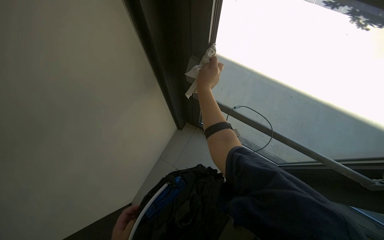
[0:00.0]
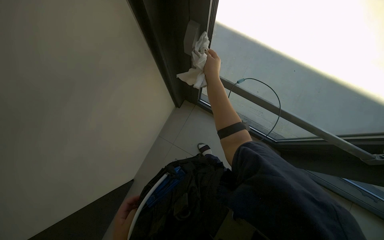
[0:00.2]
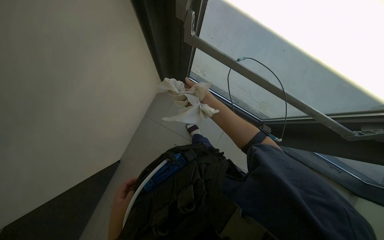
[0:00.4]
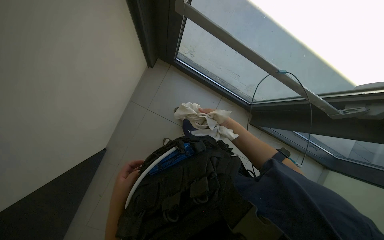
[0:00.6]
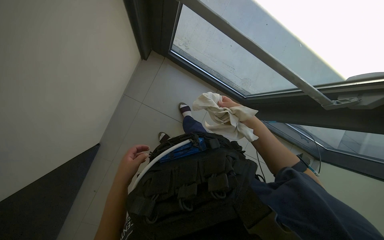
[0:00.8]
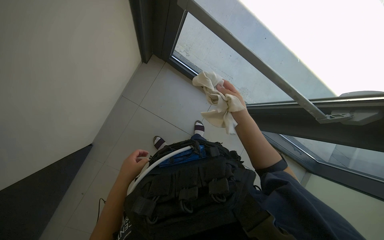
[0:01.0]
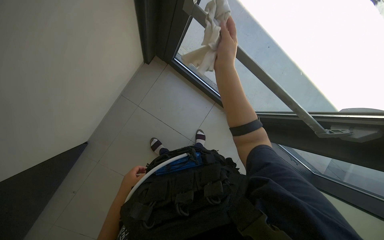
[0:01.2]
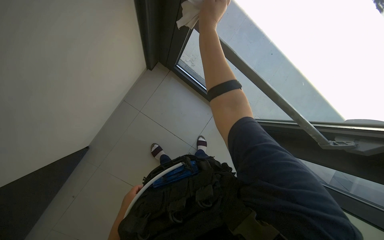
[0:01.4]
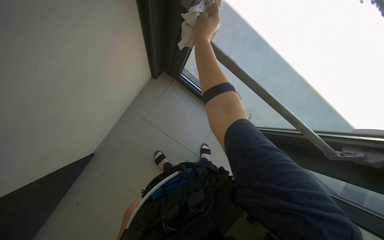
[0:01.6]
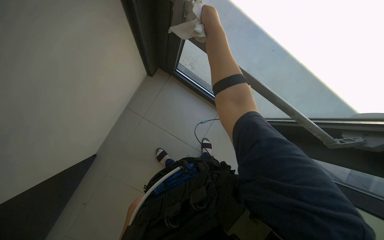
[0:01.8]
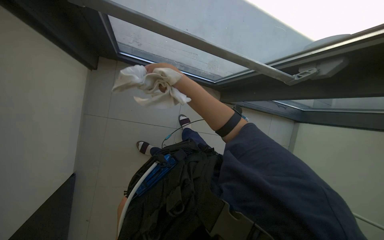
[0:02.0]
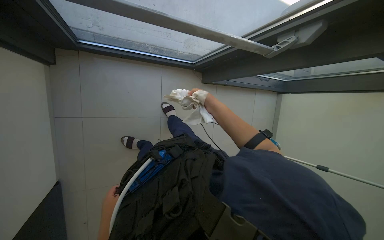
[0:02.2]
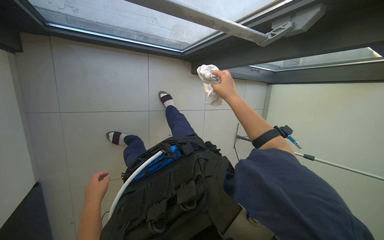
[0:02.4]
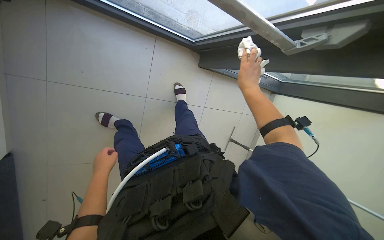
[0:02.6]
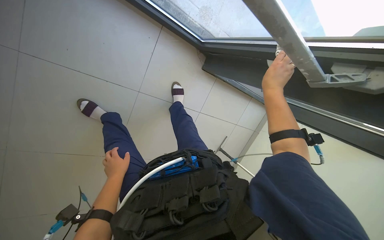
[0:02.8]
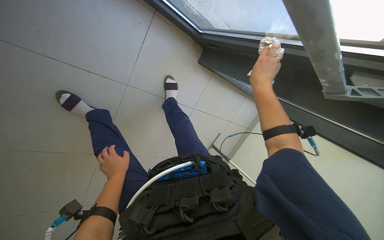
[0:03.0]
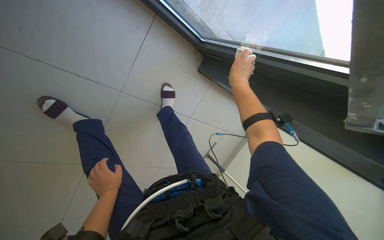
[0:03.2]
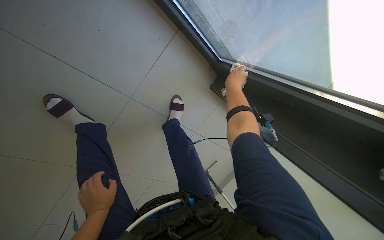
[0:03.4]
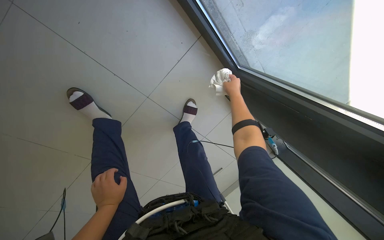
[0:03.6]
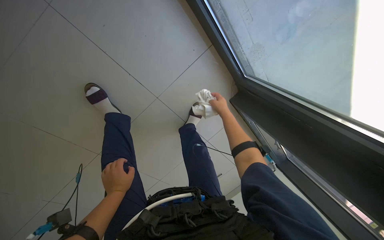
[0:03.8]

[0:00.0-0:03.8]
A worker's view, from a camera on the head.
Job: cleaning windows.
The whole recording: Wiping glass frames with cloth. The worker wipes the glass frames with a cloth.
0:00.0 to 0:01.2: The view tips downward by roughly 25 degrees.
0:01.2 to 0:02.6: The wearer's head swings some 30 degrees to the right. The view tips downward by roughly 20 degrees.
0:02.6 to 0:03.8: The scene turns some 35 degrees clockwise in the picture. The right hand is displaced farther from the camera and to the left by roughly 35 cm.

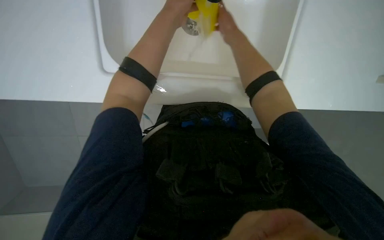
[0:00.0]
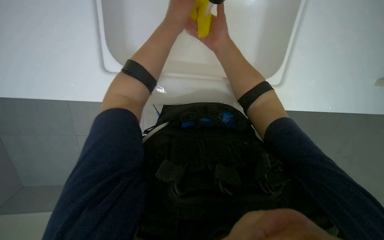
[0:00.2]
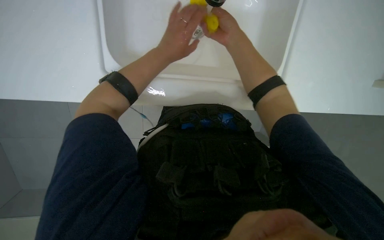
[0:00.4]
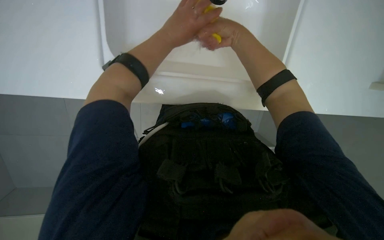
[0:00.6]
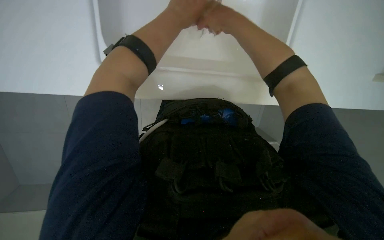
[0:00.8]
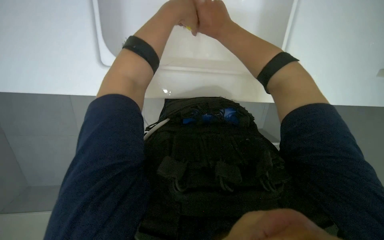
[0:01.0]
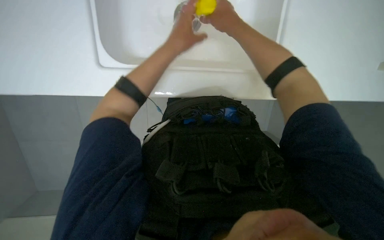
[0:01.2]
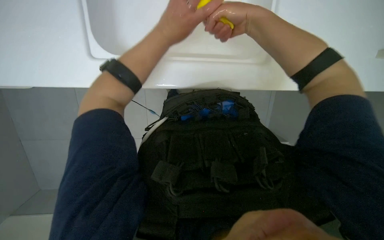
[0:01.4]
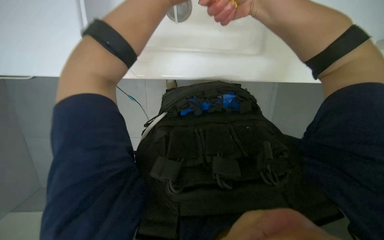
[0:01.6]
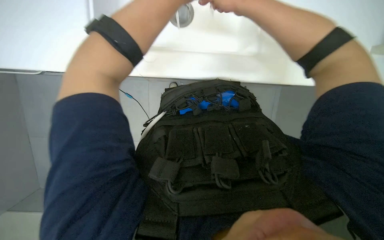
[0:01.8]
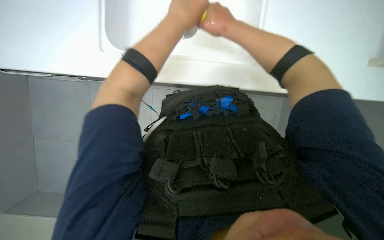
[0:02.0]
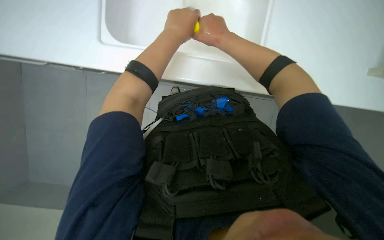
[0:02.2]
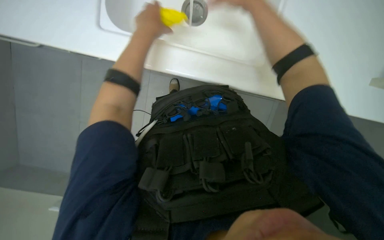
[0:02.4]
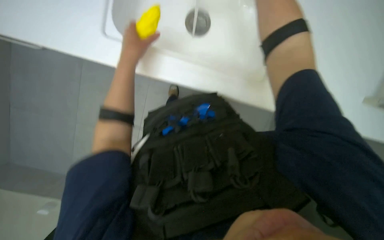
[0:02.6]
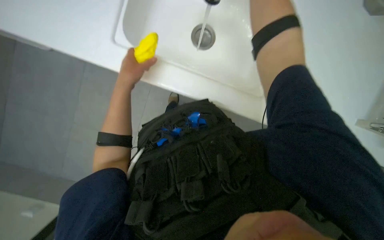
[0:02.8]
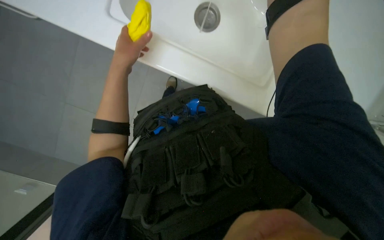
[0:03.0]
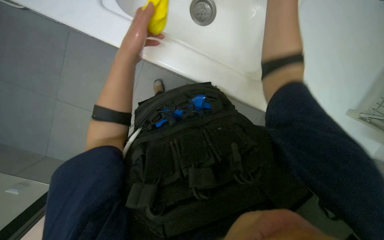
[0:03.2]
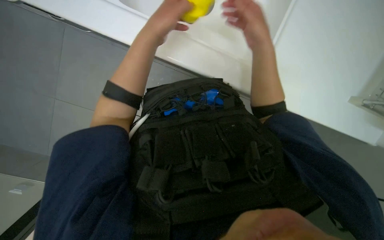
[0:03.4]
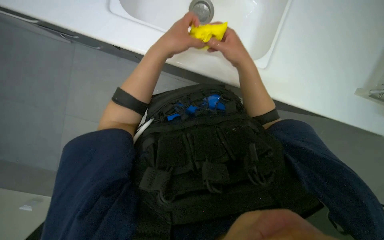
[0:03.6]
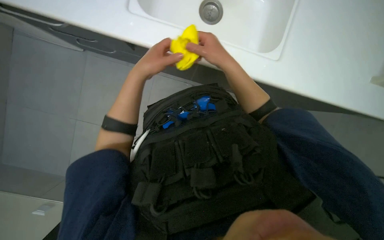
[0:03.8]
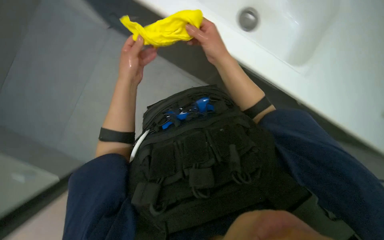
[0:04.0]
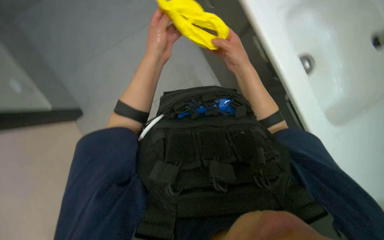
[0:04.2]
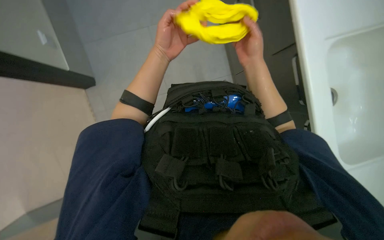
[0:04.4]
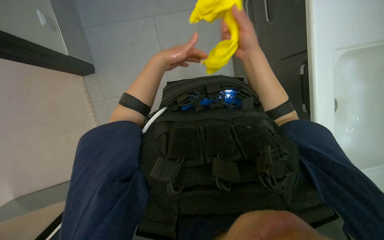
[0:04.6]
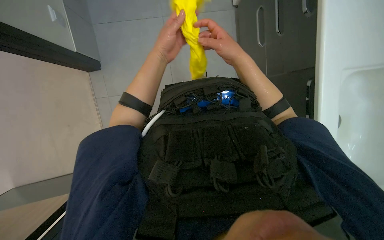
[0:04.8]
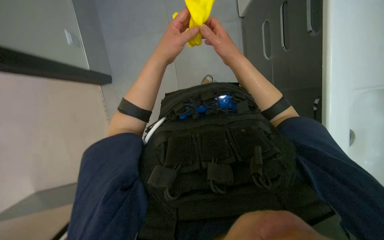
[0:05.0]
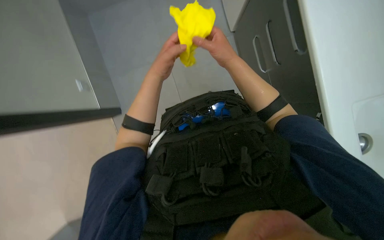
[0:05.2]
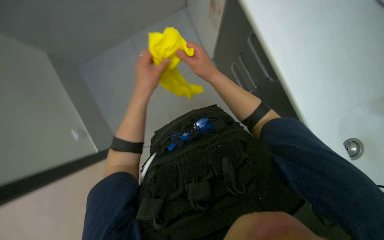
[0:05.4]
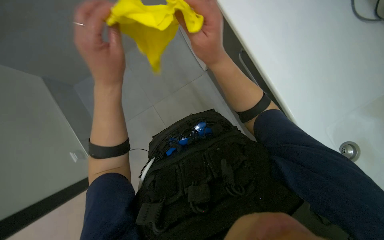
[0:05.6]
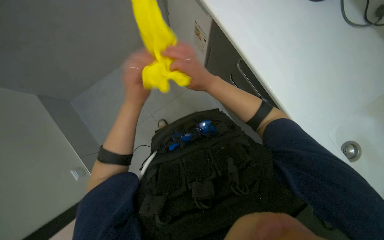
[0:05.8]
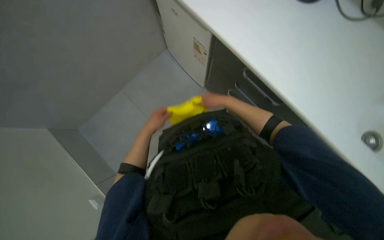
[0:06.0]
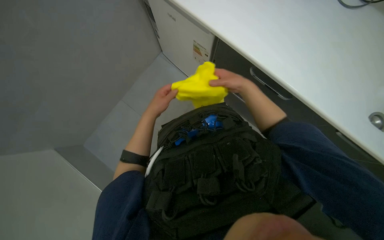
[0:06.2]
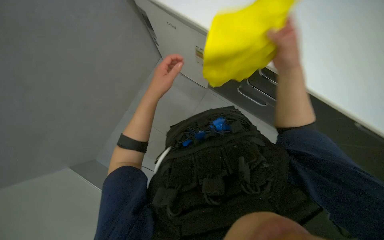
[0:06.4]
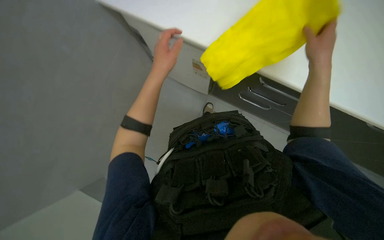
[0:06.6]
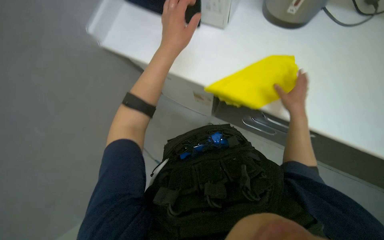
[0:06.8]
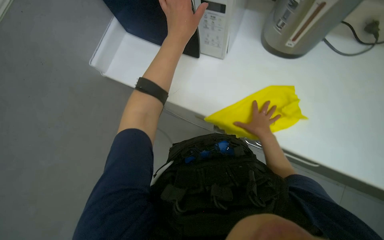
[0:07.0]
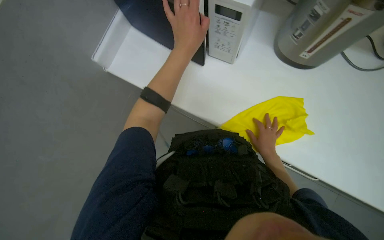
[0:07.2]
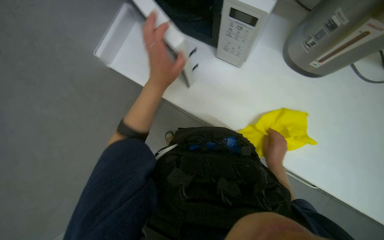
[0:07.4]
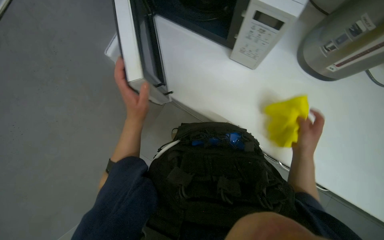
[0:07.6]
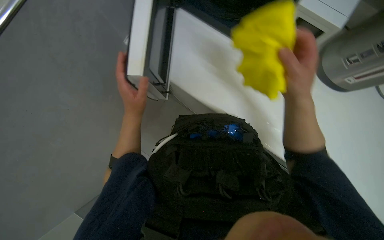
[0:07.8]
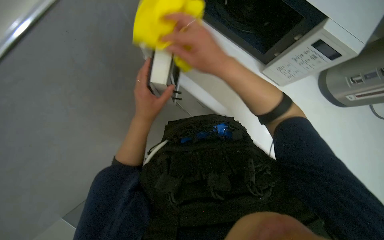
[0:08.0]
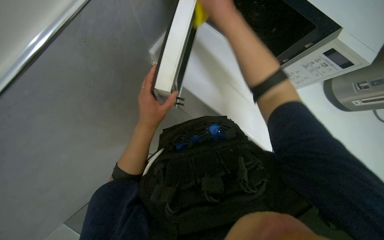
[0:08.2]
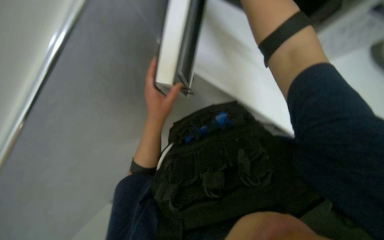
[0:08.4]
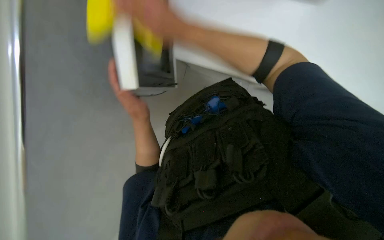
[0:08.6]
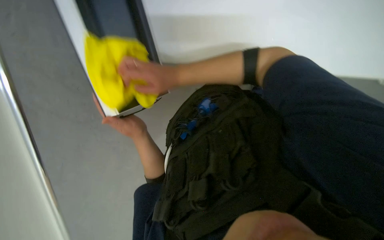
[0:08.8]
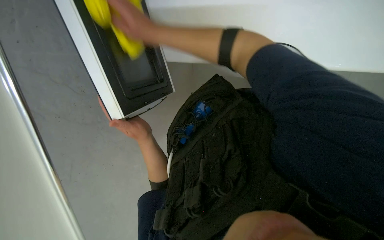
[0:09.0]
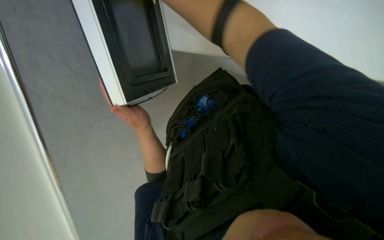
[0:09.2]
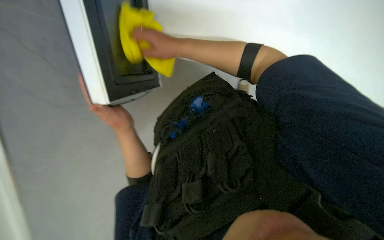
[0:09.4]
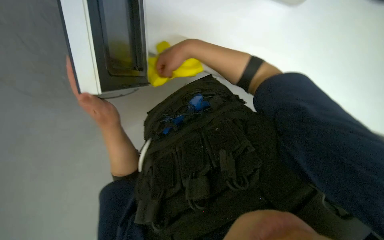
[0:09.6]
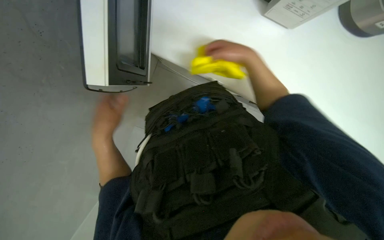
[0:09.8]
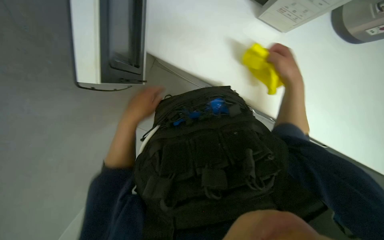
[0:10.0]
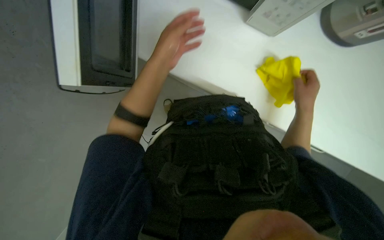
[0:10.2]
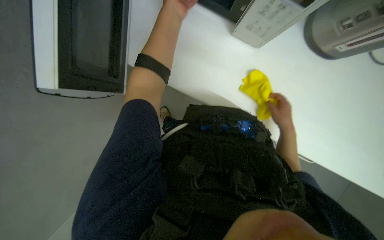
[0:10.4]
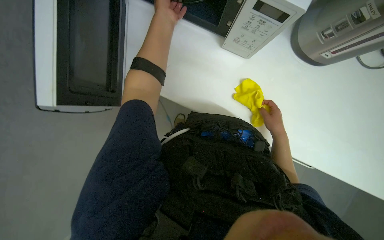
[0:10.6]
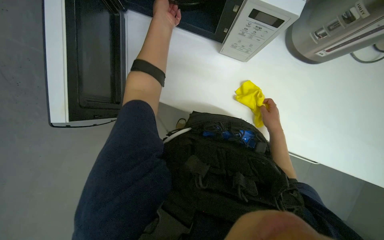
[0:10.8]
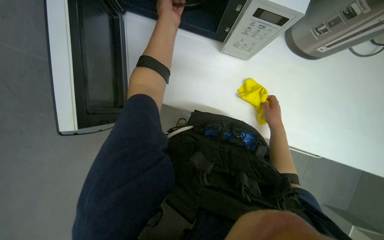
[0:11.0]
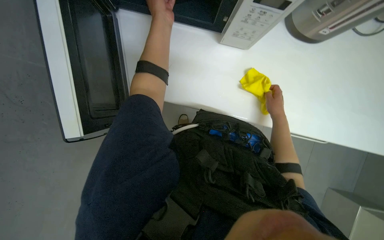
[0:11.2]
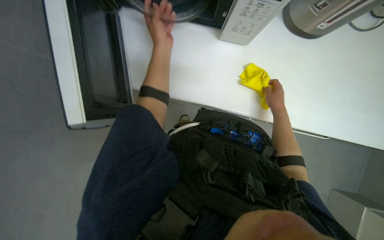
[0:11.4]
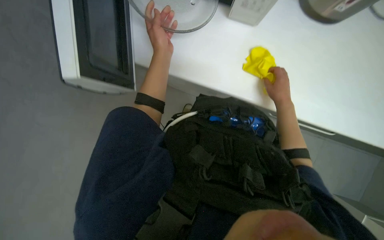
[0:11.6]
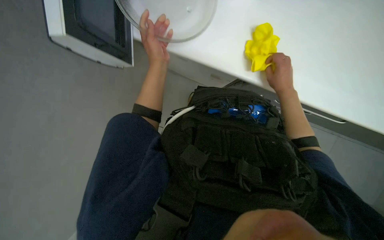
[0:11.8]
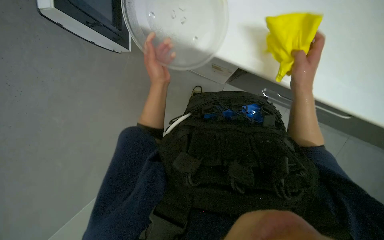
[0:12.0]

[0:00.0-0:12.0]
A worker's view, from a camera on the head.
Job: cleaning kitchen.
The whole recording: Cleaning kitchen microwave and countertop. The worker cleans the microwave, including the turntable, and the surrounding countertop with a yellow cloth.
0:03.0 to 0:04.4: The scene turns roughly 25 degrees clockwise in the picture.
0:04.4 to 0:06.0: The wearer looks approximately 15 degrees further upward. The left hand swings nearer and farther, approximately 25 cm each way, with 2 reversals.
0:06.0 to 0:07.6: The view tilts some 15 degrees upward. Everything in view rotates roughly 30 degrees clockwise. The left hand is displaced nearer to the camera by roughly 15 cm, and moves about 25 cm up the picture and comes back. Meanwhile the right hand travels to the right and nearer to the camera by about 20 cm.
0:09.0 to 0:10.4: The scene turns roughly 55 degrees clockwise in the picture.
0:10.4 to 0:12.0: The right hand goes some 20 cm nearer to the camera, up the picture and to the left. The left hand travels down the picture by approximately 15 cm.

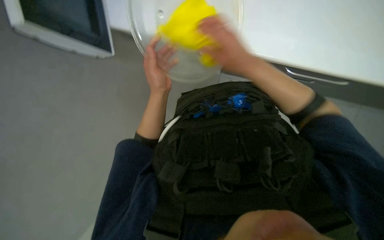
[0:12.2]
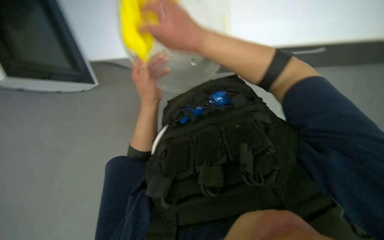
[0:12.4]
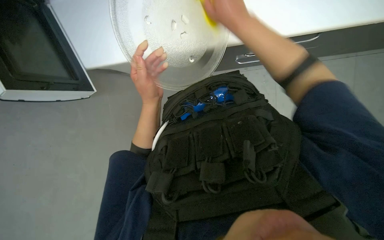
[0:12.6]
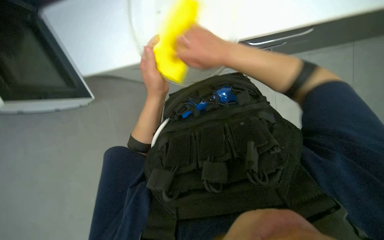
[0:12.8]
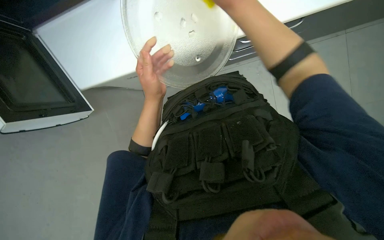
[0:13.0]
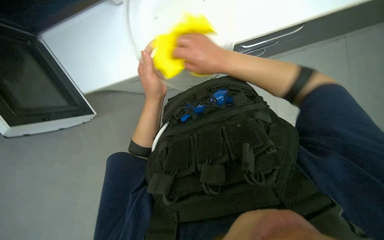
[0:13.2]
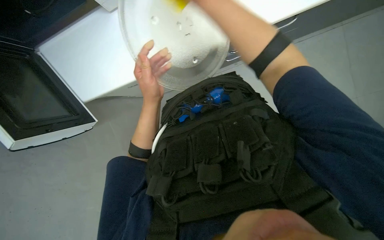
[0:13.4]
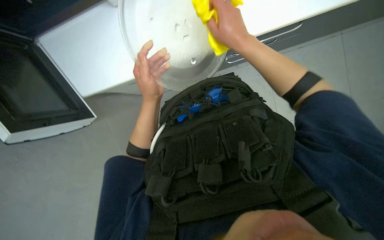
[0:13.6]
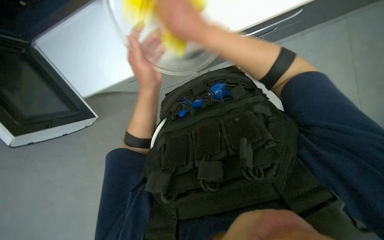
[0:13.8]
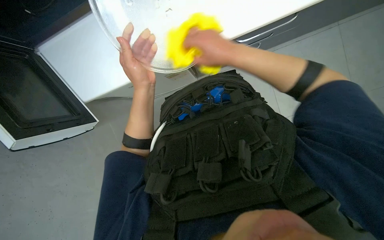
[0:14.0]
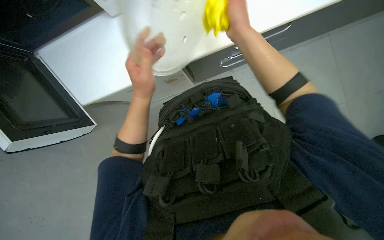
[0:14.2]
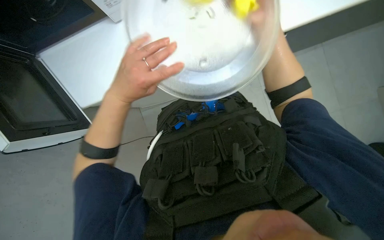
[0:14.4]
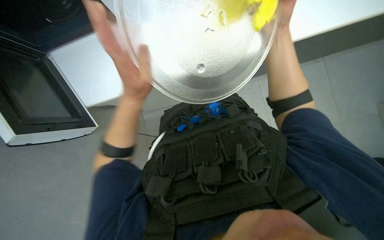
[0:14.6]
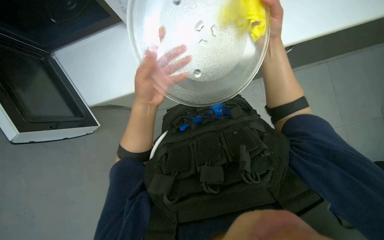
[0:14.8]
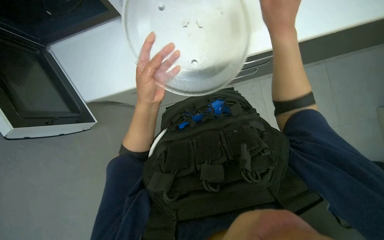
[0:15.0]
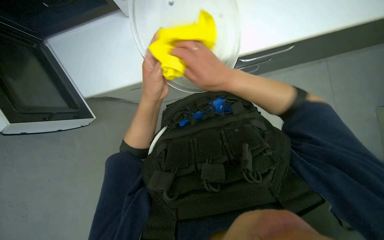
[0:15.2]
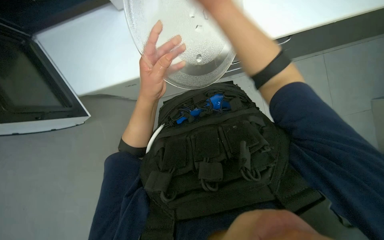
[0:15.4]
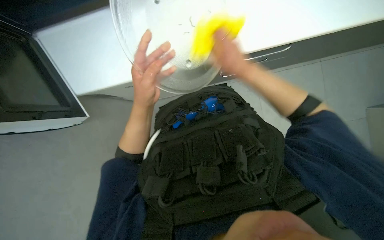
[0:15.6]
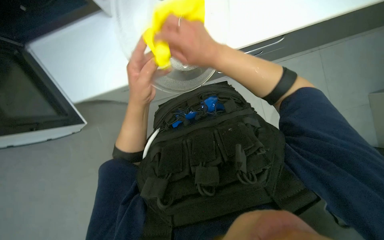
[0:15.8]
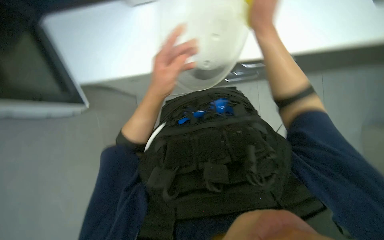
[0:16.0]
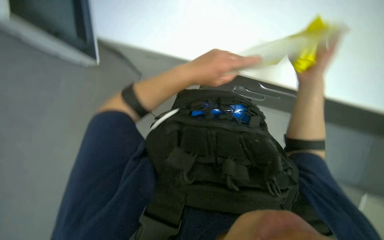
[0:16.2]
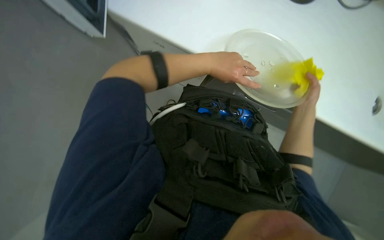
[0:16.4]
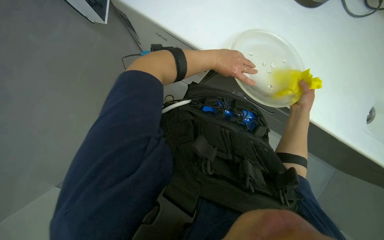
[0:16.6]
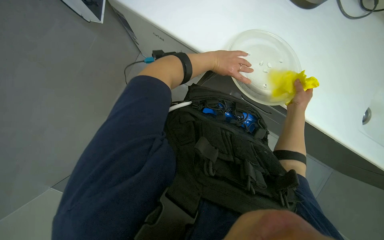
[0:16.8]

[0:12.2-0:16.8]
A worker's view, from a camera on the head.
Job: cleaning kitchen.
The whole recording: Cleaning kitchen microwave and countertop. The worker cleans the microwave, including the turntable, and the surrounding countertop with a yellow cloth.
0:12.2 to 0:13.8: The scene rotates counterclockwise by some 25 degrees.
0:13.8 to 0:15.2: The right hand goes some 15 cm to the right.
0:15.2 to 0:16.8: The camera is aimed roughly 15 degrees further to the right. The scene rotates clockwise by some 40 degrees.
